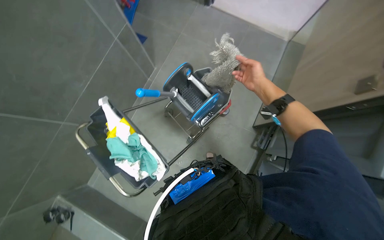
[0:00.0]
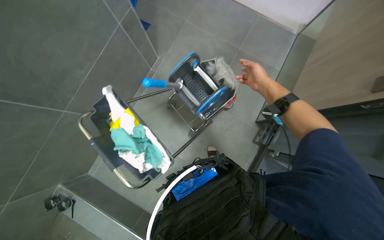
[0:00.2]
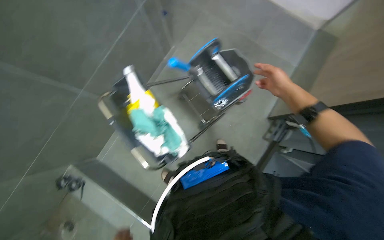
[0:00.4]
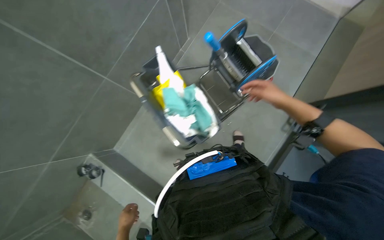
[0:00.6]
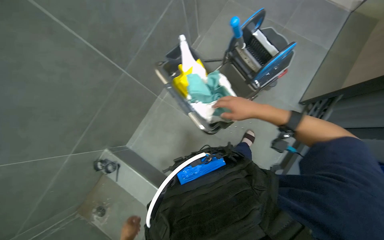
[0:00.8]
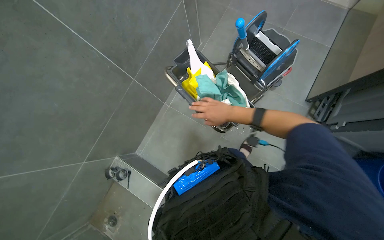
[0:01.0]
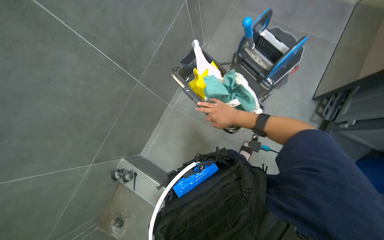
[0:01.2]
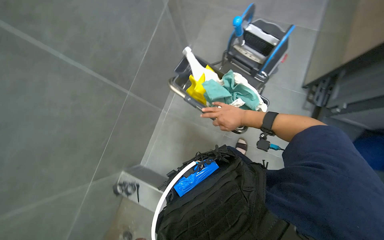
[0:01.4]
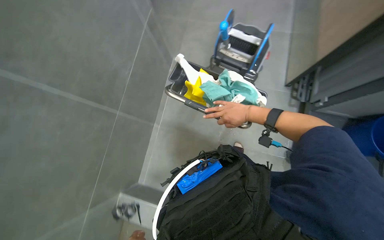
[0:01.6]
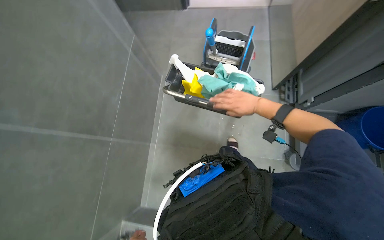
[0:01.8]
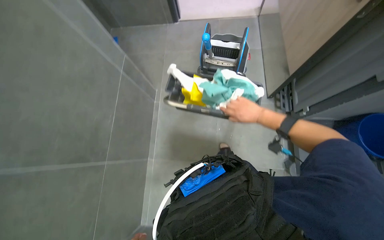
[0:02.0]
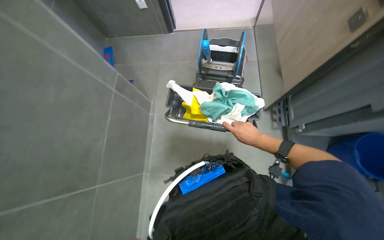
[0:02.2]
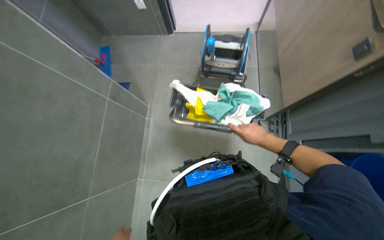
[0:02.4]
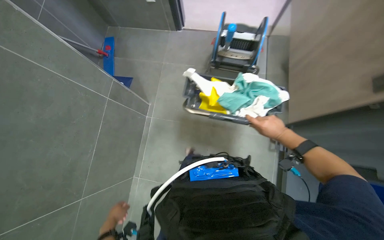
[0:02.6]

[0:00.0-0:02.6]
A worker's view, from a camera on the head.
Job: preparing cleaning supplies.
The whole recording: Preparing cleaning cart. The worker organizes the cleaning cart by placing the bucket, exchanging mop heads, and gathering supplies.
0:00.0 to 0:01.2: The head travels about 40 cm.
0:01.2 to 0:02.6: The wearer's head swings approximately 25 degrees to the right. The wearer looks roughly 20 degrees further upward.

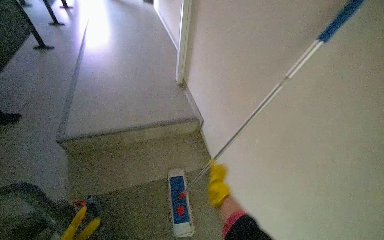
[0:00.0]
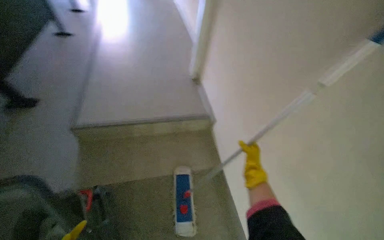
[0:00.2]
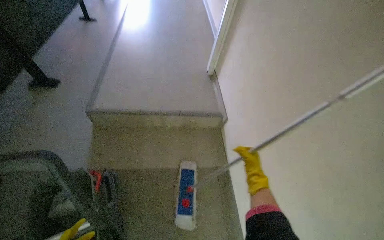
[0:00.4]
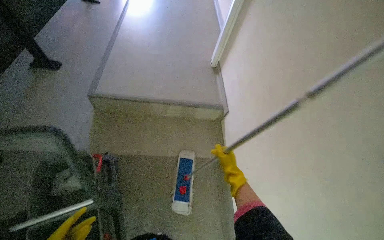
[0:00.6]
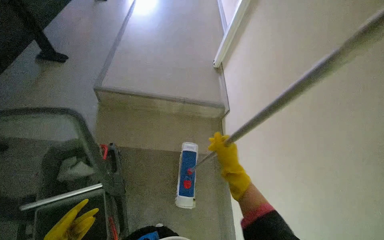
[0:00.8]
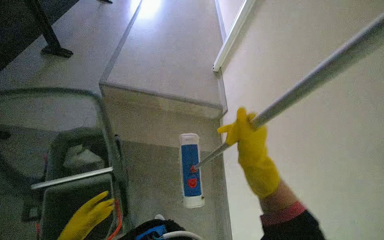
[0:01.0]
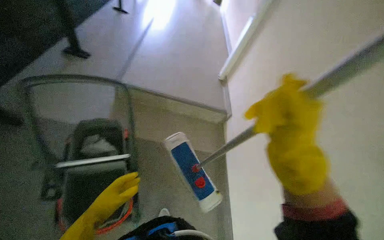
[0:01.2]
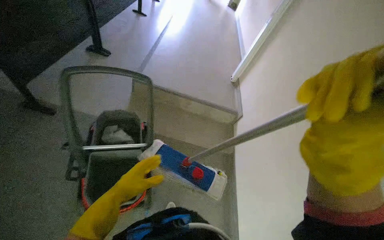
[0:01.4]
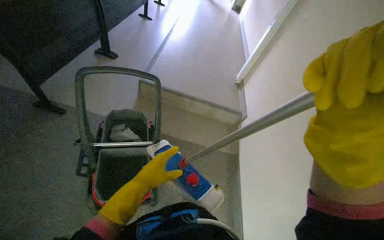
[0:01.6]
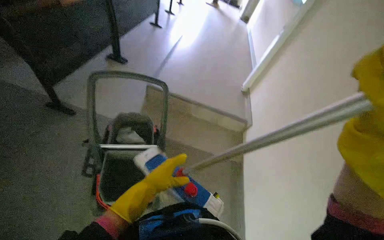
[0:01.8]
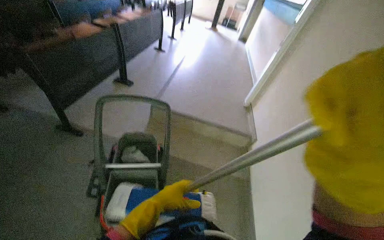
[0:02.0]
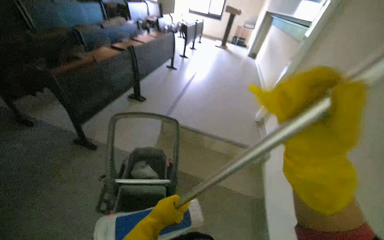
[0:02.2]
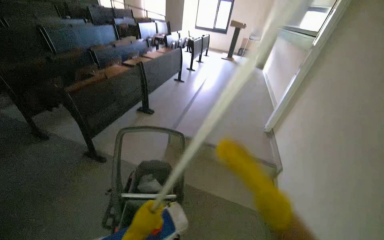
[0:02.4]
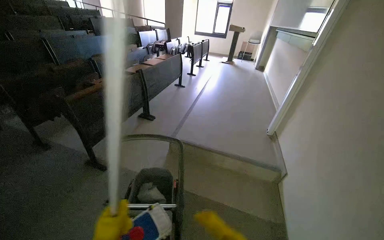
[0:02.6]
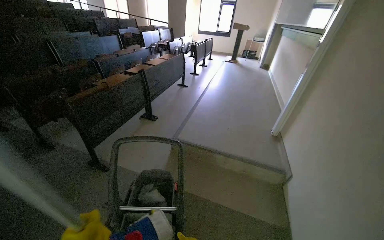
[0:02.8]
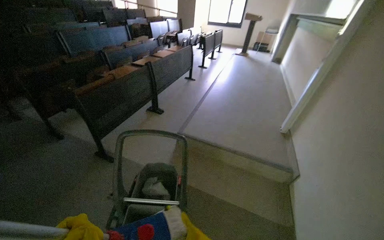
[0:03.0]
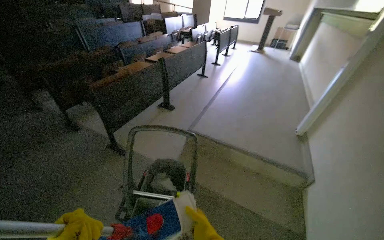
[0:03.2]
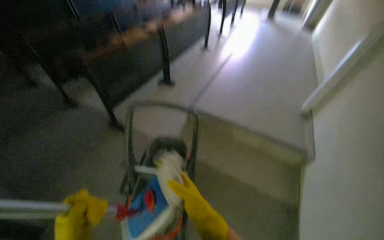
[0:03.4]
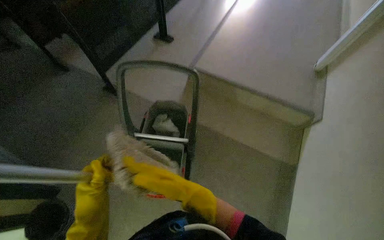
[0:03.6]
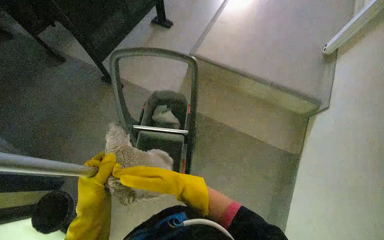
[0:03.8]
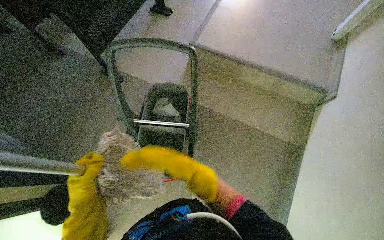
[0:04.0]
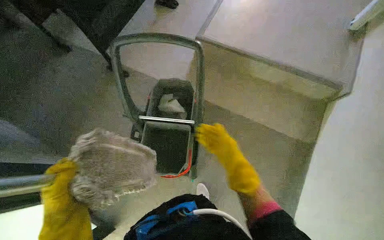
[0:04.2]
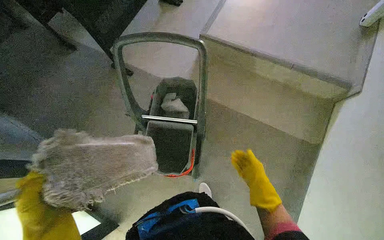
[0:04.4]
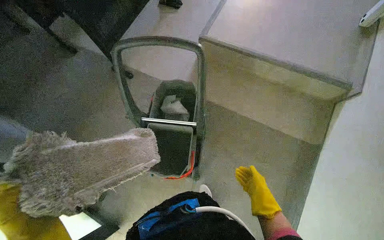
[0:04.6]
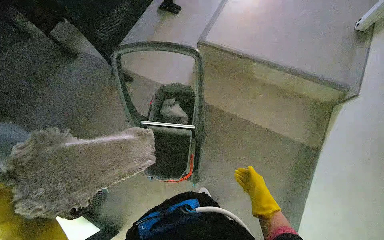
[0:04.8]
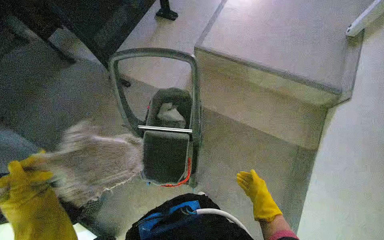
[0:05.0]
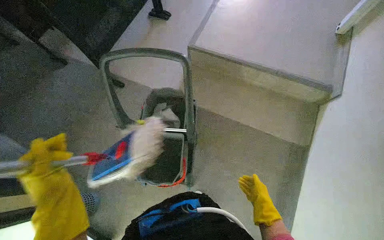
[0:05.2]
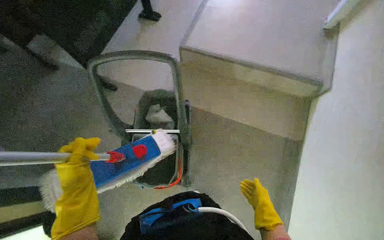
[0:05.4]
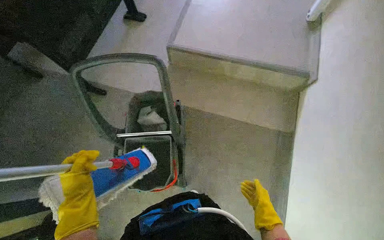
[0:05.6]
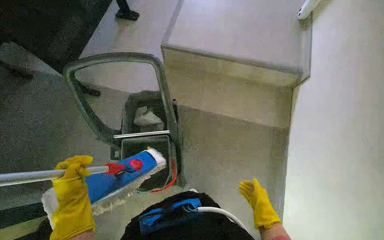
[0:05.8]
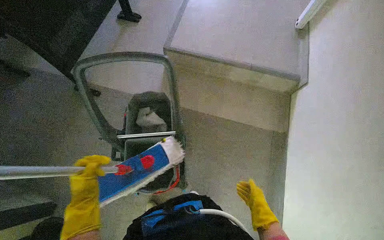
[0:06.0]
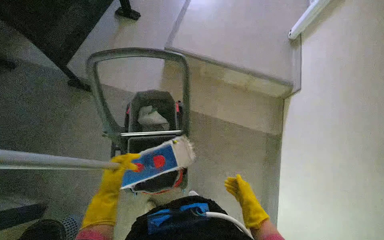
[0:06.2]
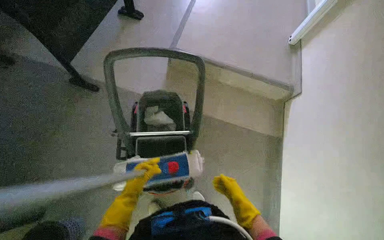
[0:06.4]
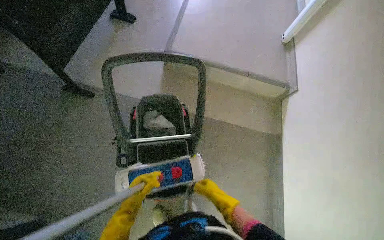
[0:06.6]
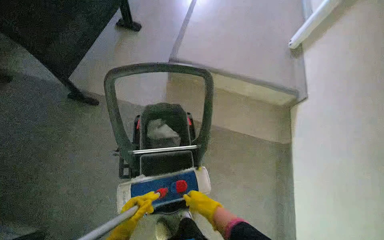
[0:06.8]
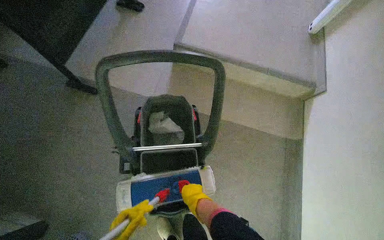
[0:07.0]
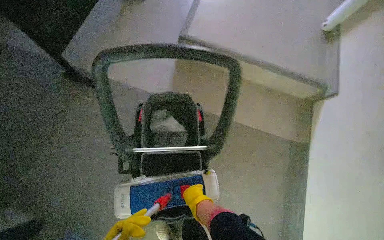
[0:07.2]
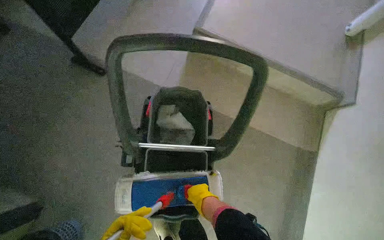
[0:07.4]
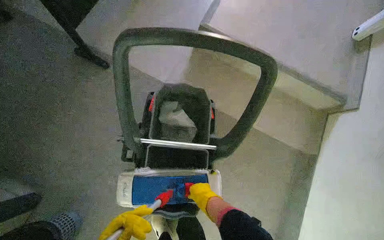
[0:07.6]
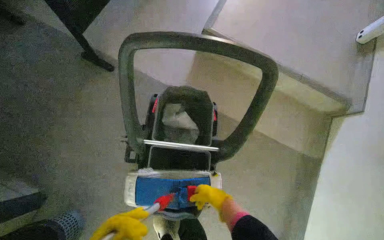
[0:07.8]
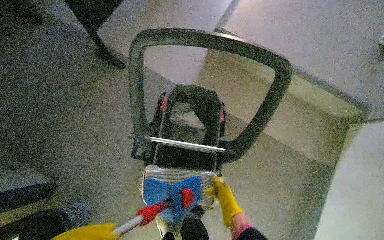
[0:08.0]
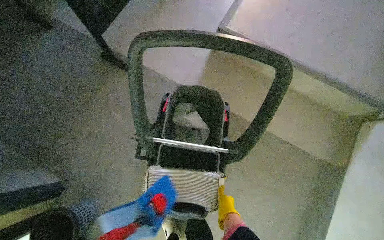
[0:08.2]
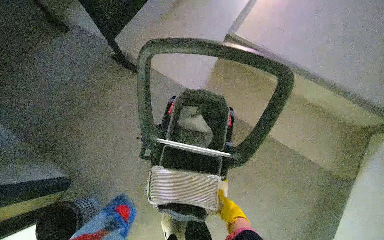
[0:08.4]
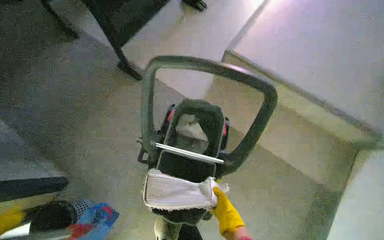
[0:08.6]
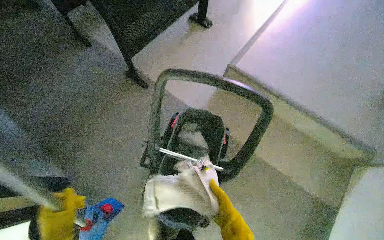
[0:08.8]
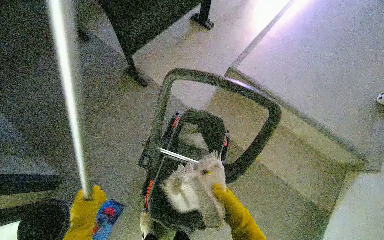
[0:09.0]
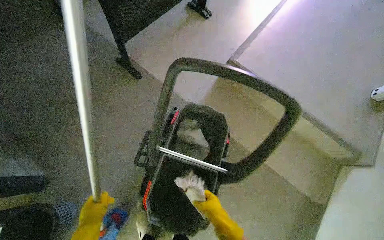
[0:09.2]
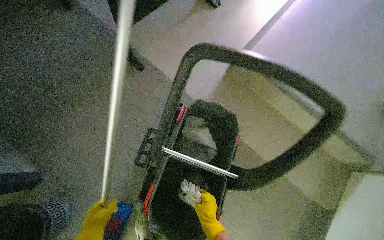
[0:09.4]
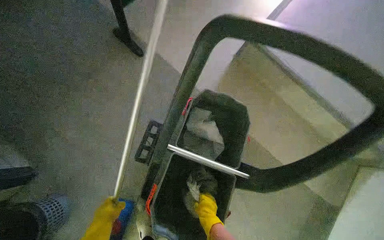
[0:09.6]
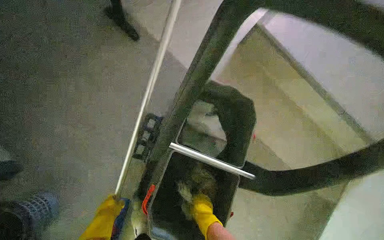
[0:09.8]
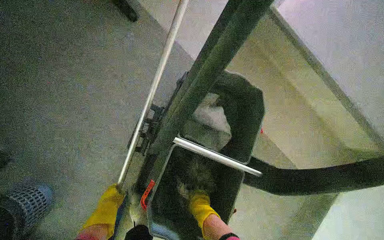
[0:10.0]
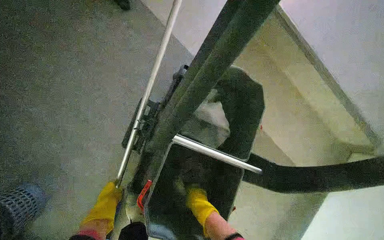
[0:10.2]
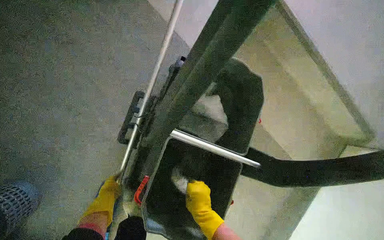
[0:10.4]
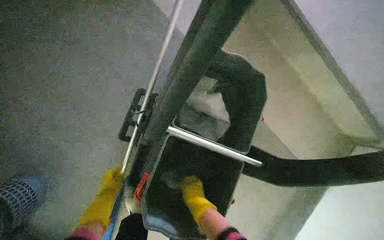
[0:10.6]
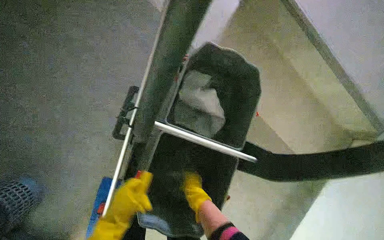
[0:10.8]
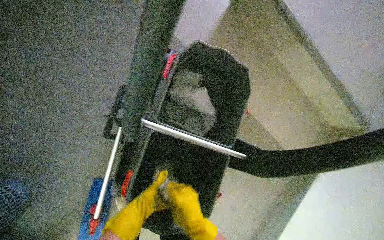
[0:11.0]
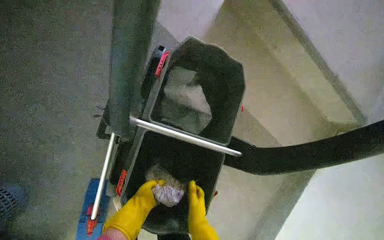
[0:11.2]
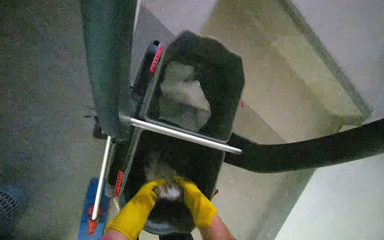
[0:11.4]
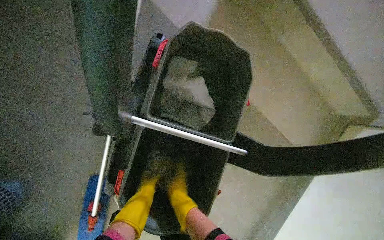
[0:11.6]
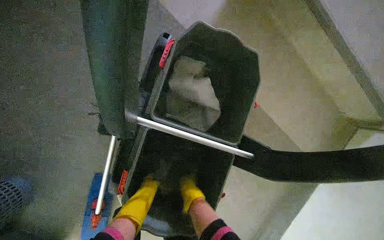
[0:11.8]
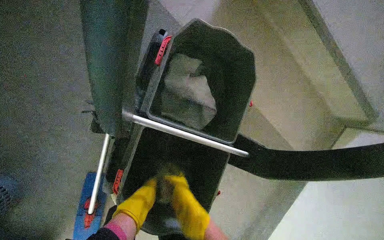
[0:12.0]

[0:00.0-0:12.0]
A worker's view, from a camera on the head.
Job: preparing cleaning supplies.
The whole recording: Preparing cleaning equipment. The worke changes the mop head, and squeezes it in the bucket.
0:00.0 to 0:01.6: The camera is carried roughly 50 cm. The scene rotates clockwise by some 25 degrees.
0:01.6 to 0:03.0: The view swings about 15 degrees to the left. The view tips upward by some 15 degrees.
0:03.0 to 0:04.4: The view tilts roughly 35 degrees downward.
0:04.4 to 0:06.0: The right hand goes about 10 cm down the picture.
0:06.0 to 0:07.6: The right hand goes roughly 40 cm to the left.
0:07.6 to 0:09.0: The right hand is displaced nearer to the camera by some 20 cm.
0:09.0 to 0:10.4: The head travels some 40 cm. The view tips downward by some 20 degrees.
0:10.4 to 0:12.0: The right hand moves some 15 cm farther from the camera and comes back, while the left hand is displaced to the right by approximately 20 cm, and travels nearer to the camera and back again, approximately 10 cm each way.

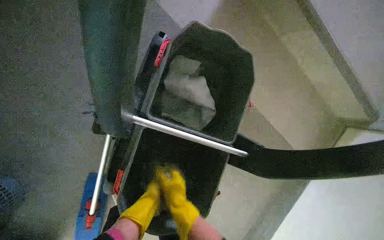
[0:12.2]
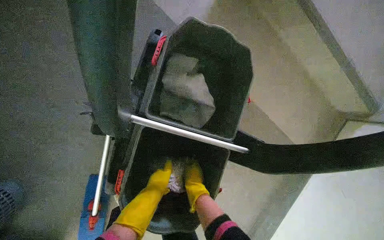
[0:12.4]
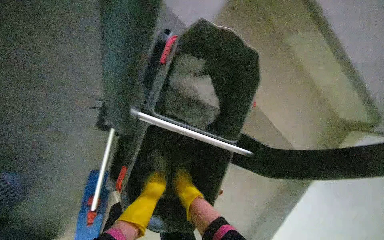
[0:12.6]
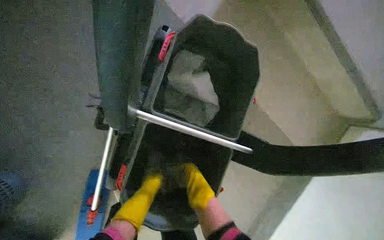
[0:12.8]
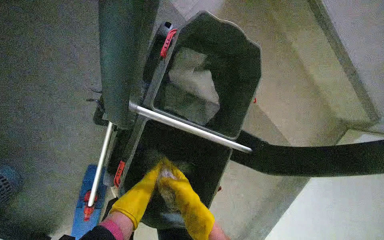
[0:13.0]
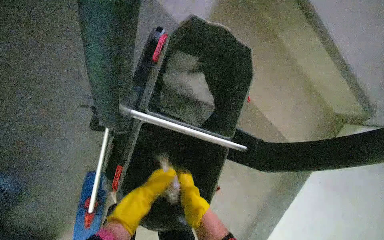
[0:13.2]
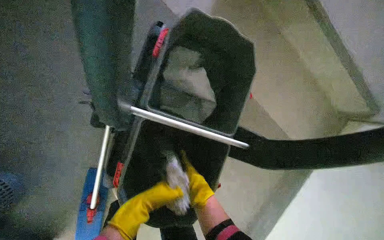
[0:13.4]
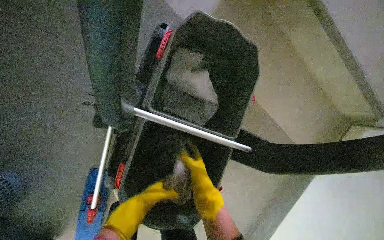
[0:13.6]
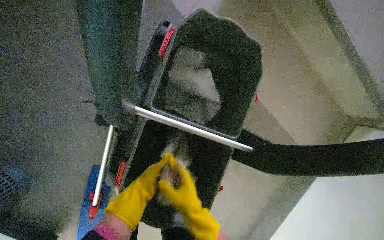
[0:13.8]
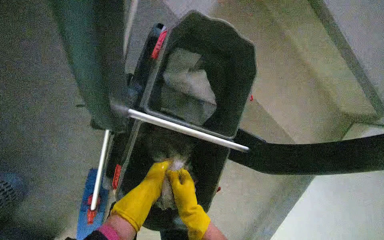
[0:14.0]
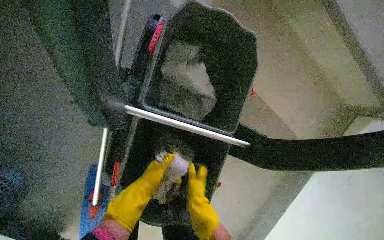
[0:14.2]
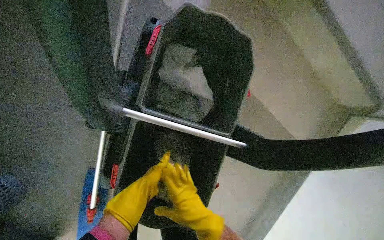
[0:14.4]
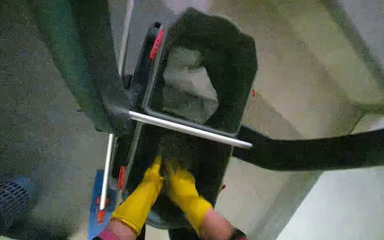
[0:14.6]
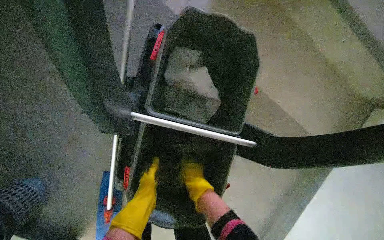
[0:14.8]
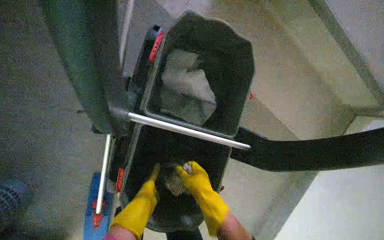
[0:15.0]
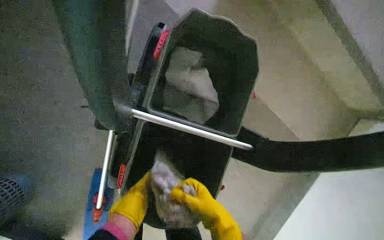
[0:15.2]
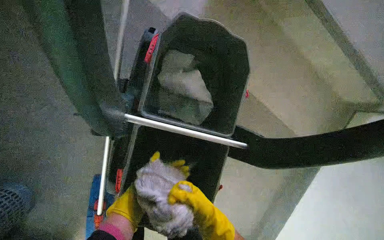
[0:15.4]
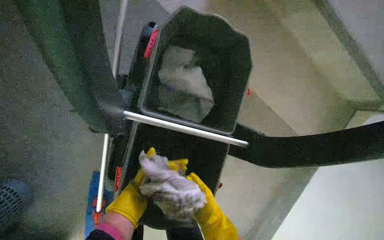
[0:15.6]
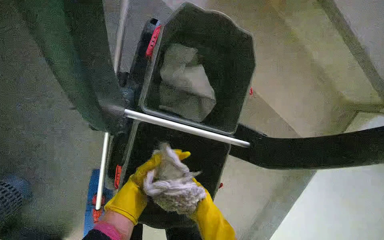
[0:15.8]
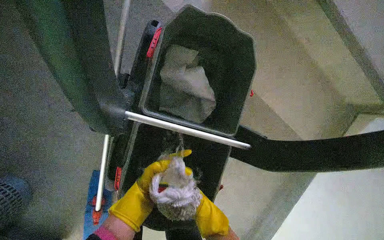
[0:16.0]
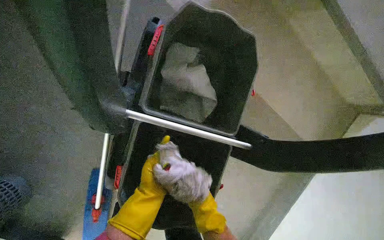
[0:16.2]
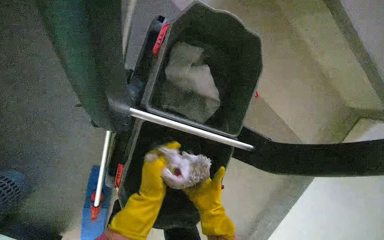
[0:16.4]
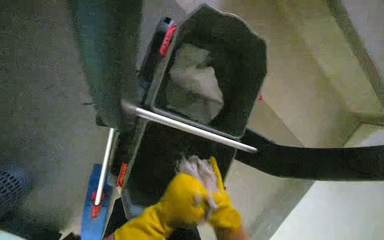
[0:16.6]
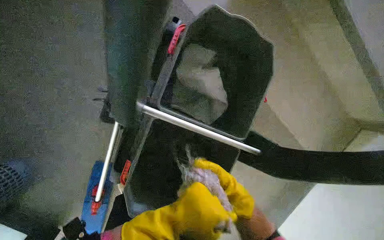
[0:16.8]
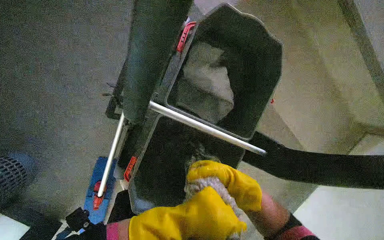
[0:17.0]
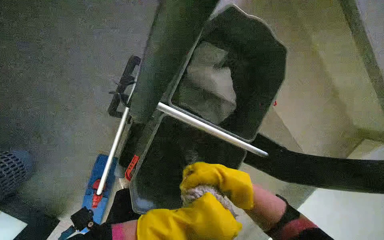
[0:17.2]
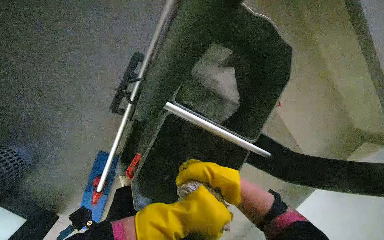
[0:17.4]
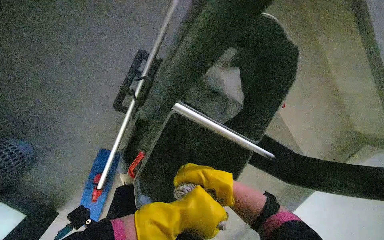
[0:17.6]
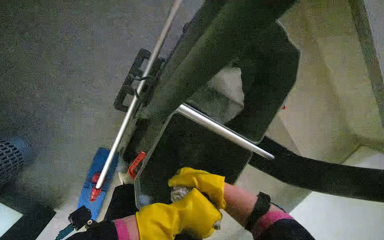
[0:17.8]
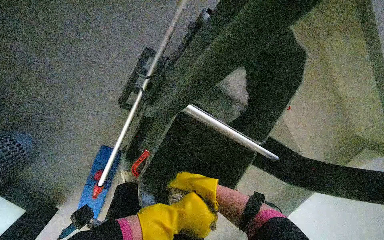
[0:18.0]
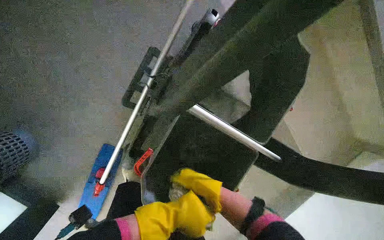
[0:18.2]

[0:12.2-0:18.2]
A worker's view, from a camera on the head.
Job: preparing cleaning supplies.
The whole recording: Preparing cleaning equipment. The worke changes the mop head, and squeezes it in the bucket.
0:12.2 to 0:13.8: The right hand reaches approximately 10 cm farther from the camera, then returns.
0:15.2 to 0:16.6: The left hand heads to the right, covering some 15 cm.
0:16.6 to 0:18.2: The right hand moves approximately 10 cm nearer to the camera and comes back.
